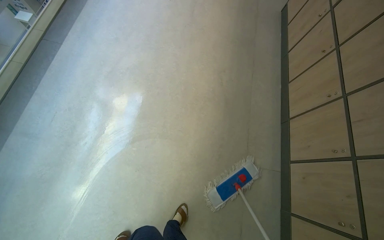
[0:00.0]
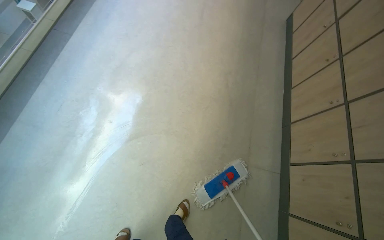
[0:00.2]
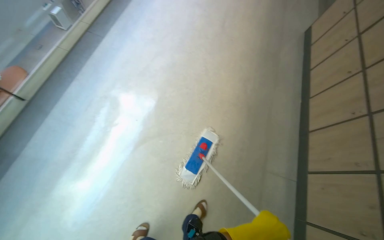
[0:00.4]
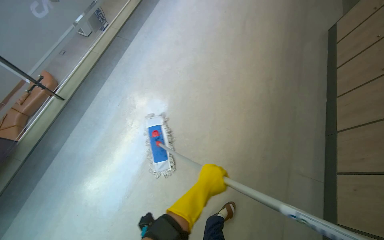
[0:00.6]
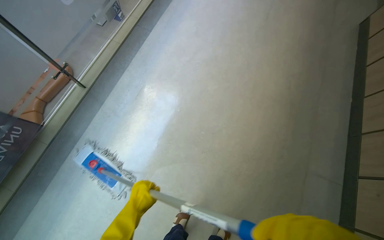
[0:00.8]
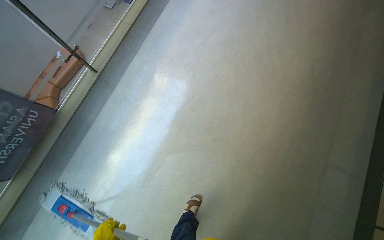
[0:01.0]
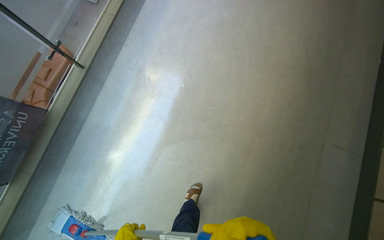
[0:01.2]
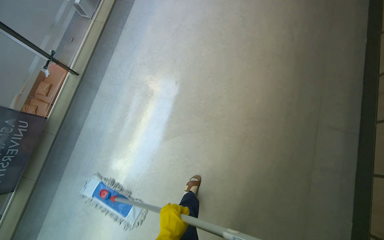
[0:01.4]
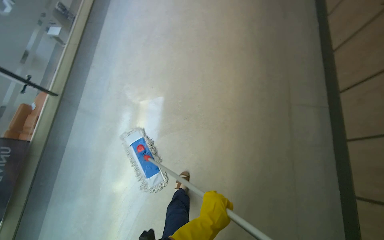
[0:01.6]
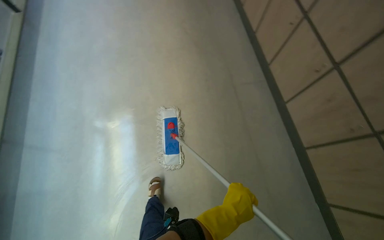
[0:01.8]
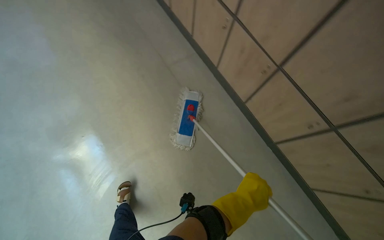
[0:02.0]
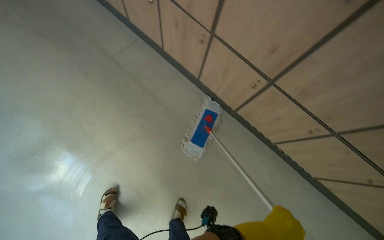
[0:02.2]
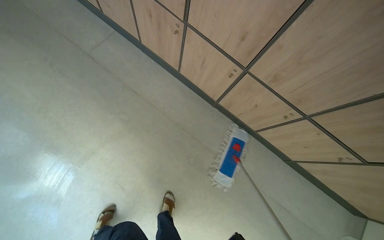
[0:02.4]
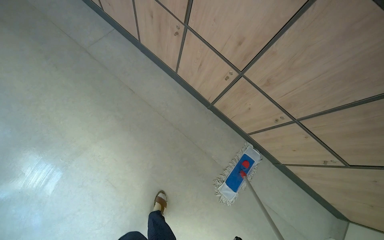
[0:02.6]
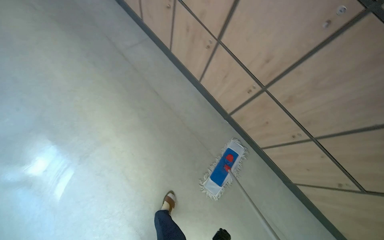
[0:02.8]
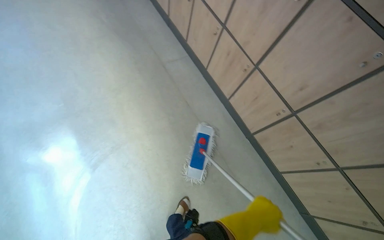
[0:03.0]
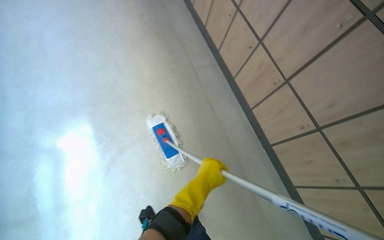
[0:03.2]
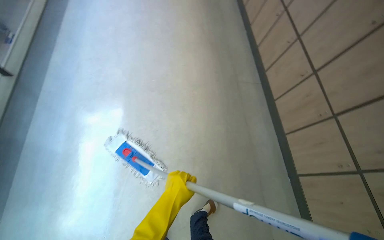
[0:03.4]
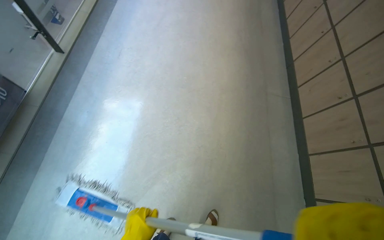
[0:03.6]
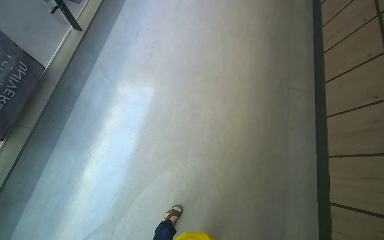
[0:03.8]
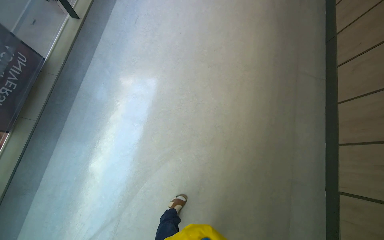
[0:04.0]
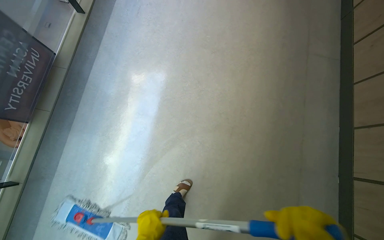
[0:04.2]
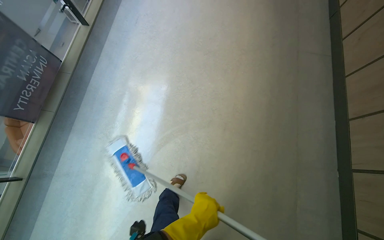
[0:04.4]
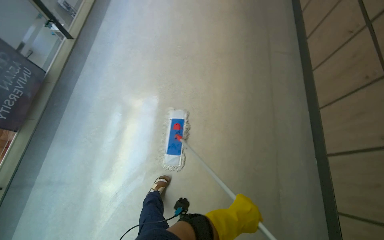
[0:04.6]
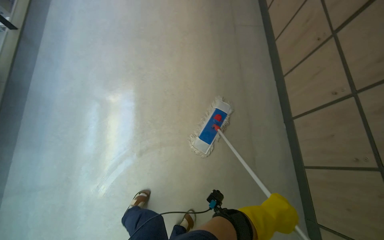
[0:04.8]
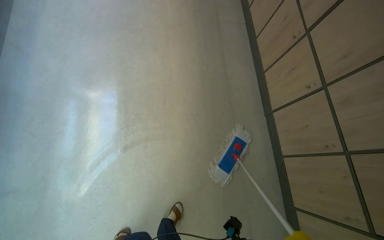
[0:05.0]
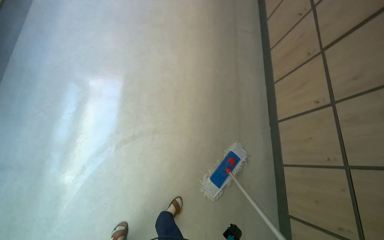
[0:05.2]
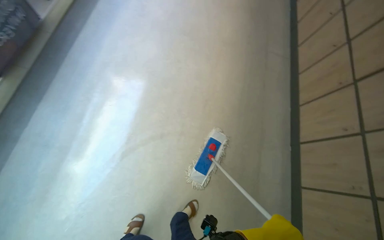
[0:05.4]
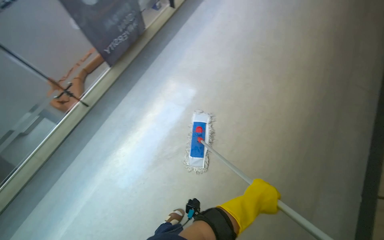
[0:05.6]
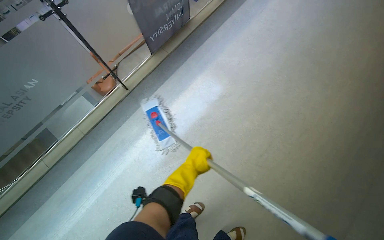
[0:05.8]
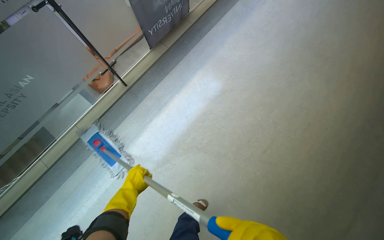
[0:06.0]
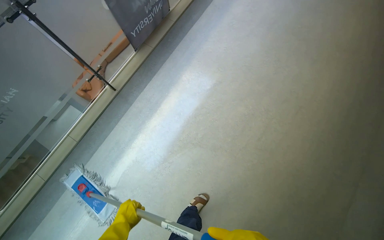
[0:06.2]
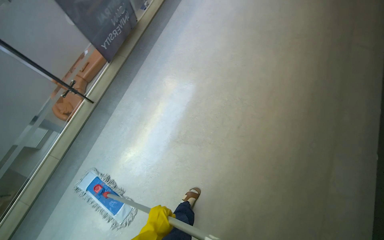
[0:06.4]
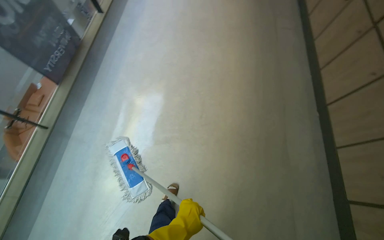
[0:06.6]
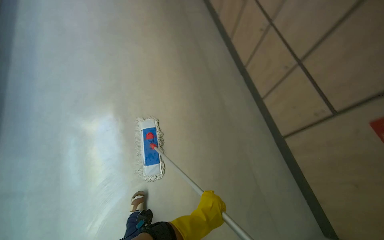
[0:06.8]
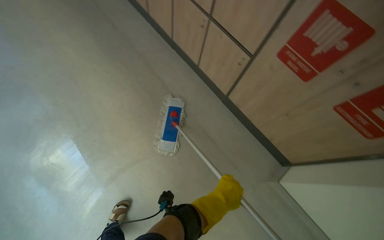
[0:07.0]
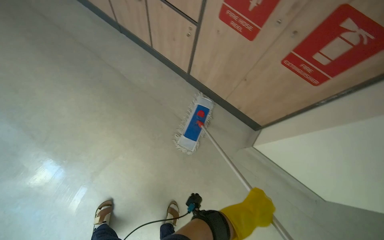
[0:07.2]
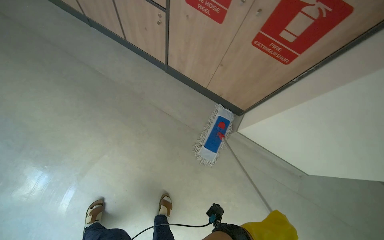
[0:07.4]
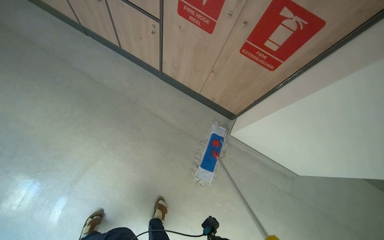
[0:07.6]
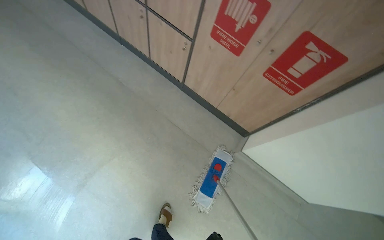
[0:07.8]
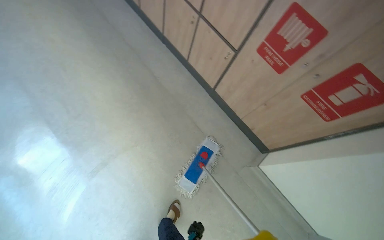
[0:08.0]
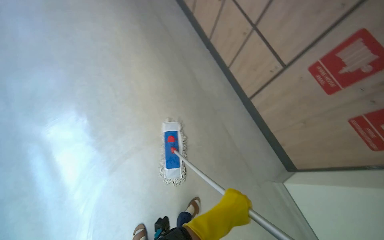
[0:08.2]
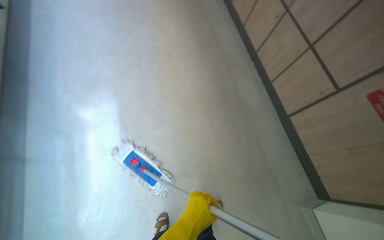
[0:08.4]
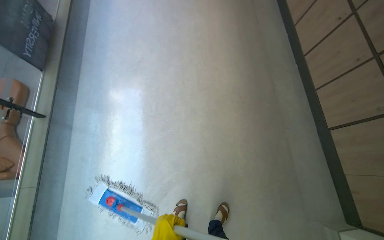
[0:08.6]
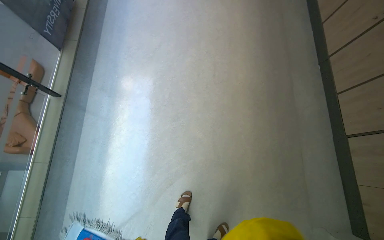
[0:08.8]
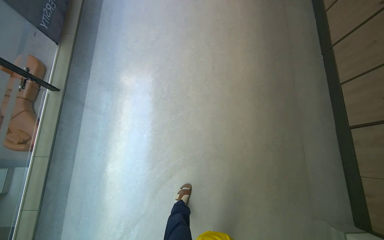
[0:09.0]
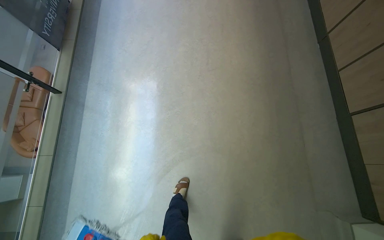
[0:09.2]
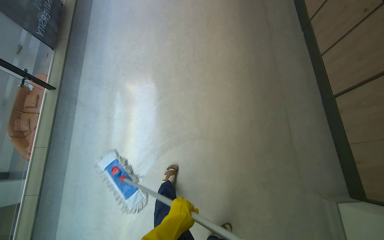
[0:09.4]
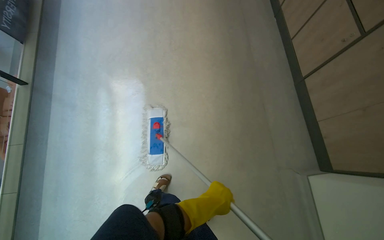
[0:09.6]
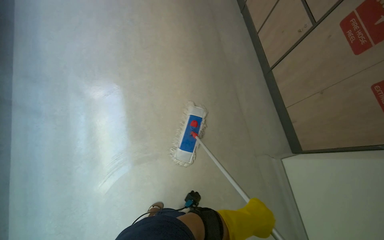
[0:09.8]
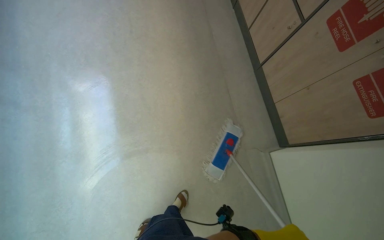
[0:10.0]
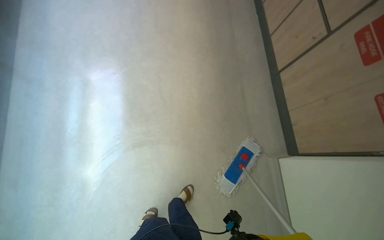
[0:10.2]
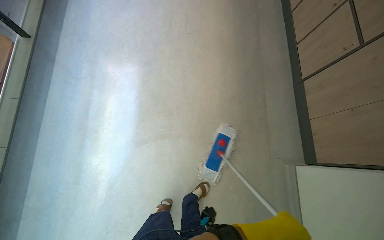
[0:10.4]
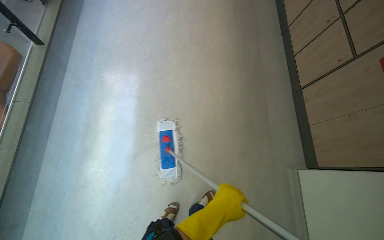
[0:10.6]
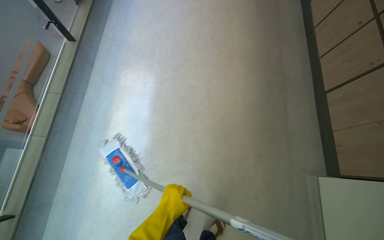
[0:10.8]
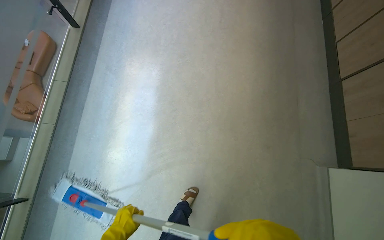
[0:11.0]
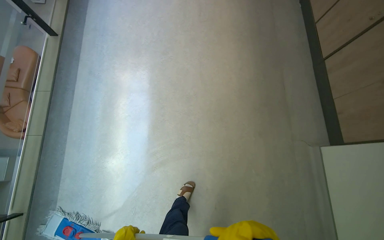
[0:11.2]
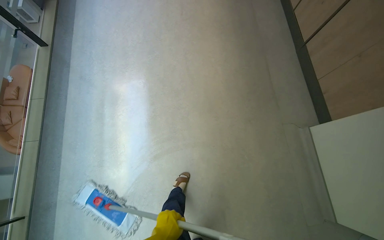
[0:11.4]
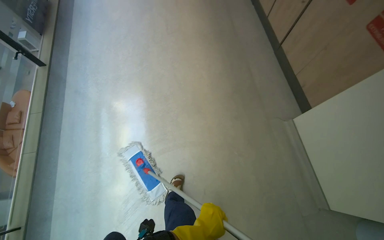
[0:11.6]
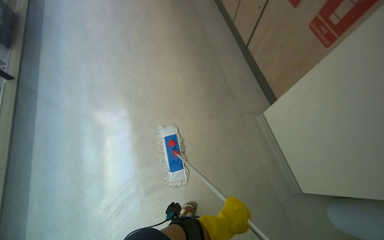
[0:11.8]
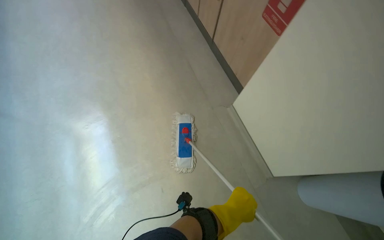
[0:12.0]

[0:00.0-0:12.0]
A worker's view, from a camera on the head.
Job: mopping floor.
The whole recording: Mopping hallway floor. The worker mops the hallway floor, periodically wringing out the mop head in the bucket.
0:00.0 to 0:01.6: The wearer moves roughly 50 cm.
0:01.6 to 0:03.0: The head travels about 40 cm. The wearer's head swings roughly 45 degrees to the right.
0:03.0 to 0:04.4: The wearer's head swings about 45 degrees to the left.
0:06.0 to 0:07.6: The camera is carried approximately 90 cm. The wearer's head swings about 85 degrees to the right.
0:07.6 to 0:09.0: The head travels some 70 cm. The wearer's head swings approximately 65 degrees to the left.
0:09.0 to 0:10.4: The camera is carried approximately 50 cm.
0:10.4 to 0:12.0: The camera is carried approximately 60 cm.

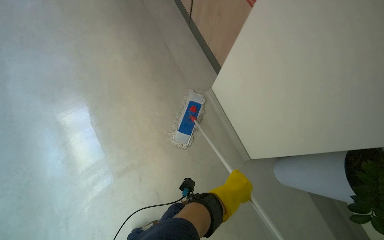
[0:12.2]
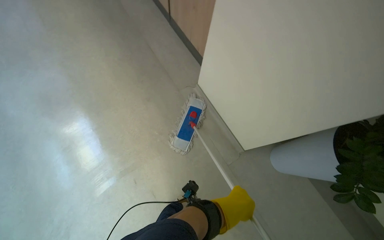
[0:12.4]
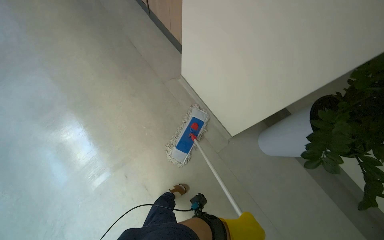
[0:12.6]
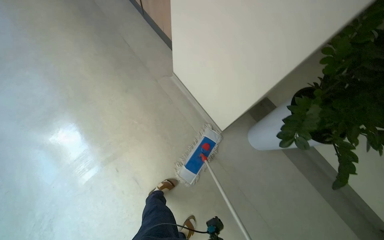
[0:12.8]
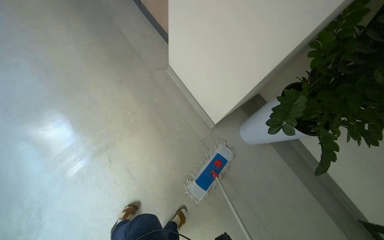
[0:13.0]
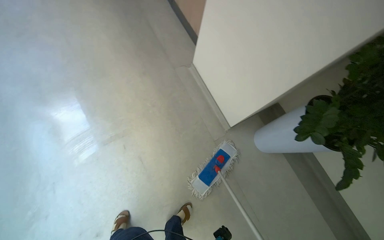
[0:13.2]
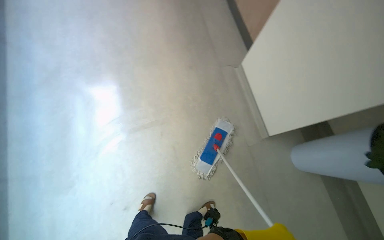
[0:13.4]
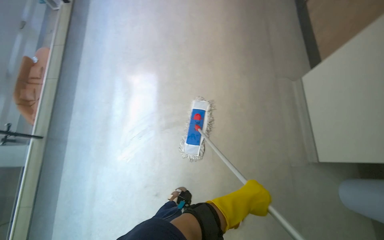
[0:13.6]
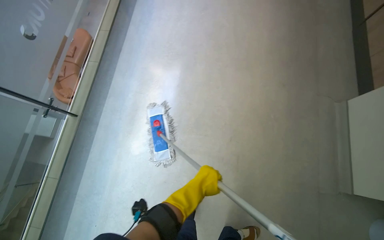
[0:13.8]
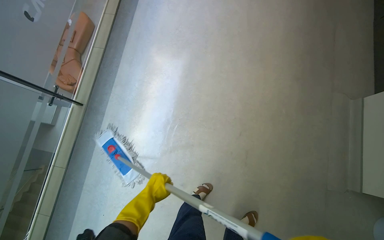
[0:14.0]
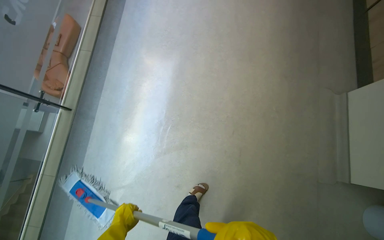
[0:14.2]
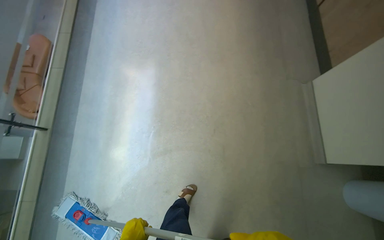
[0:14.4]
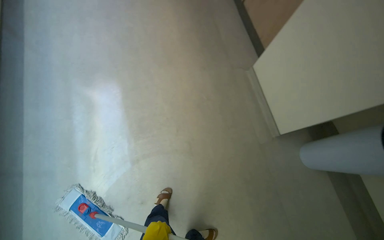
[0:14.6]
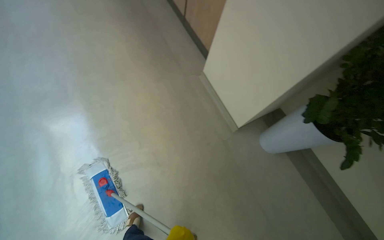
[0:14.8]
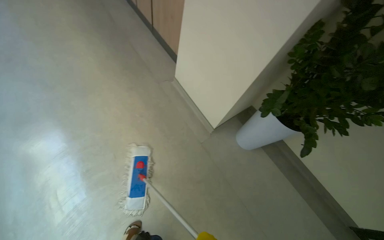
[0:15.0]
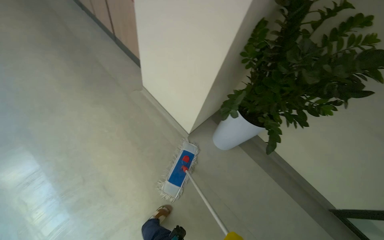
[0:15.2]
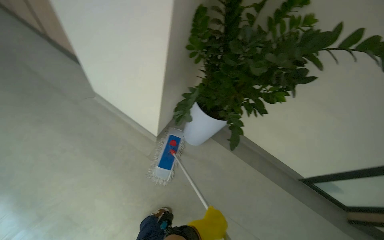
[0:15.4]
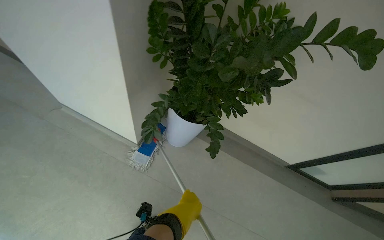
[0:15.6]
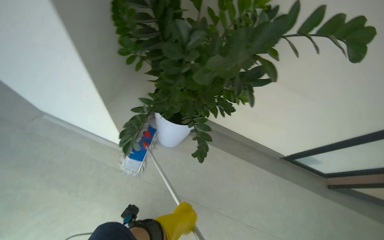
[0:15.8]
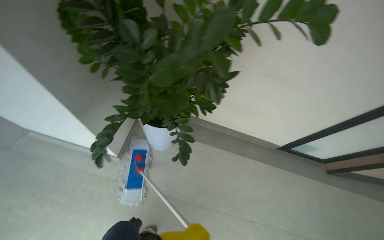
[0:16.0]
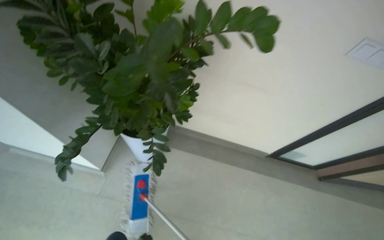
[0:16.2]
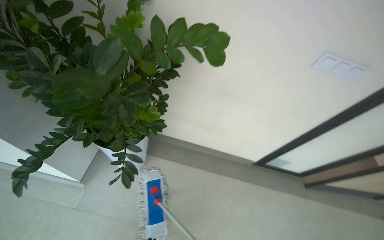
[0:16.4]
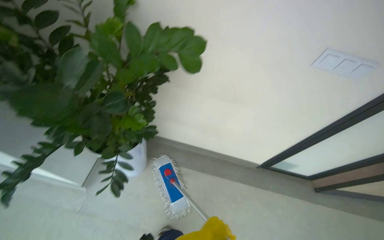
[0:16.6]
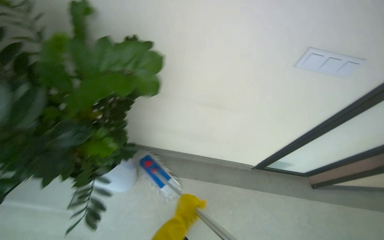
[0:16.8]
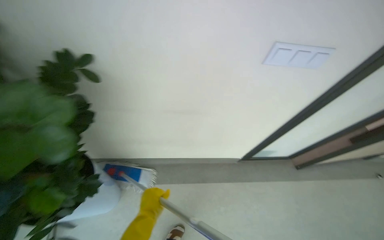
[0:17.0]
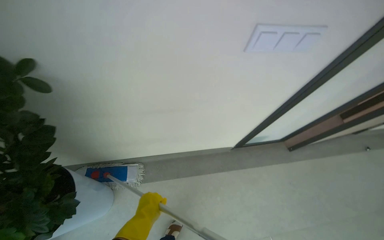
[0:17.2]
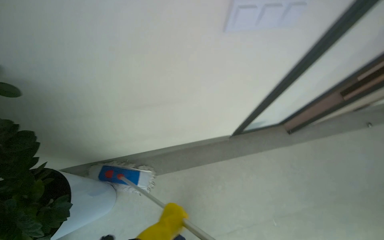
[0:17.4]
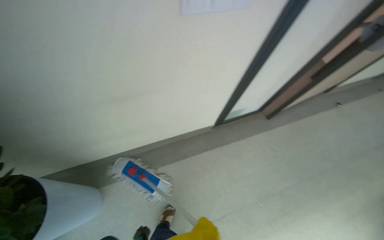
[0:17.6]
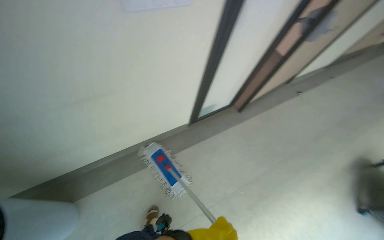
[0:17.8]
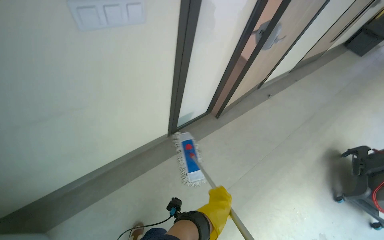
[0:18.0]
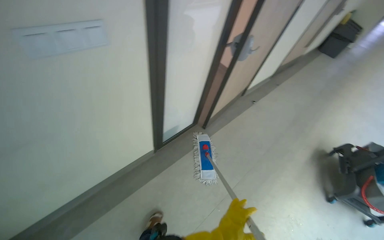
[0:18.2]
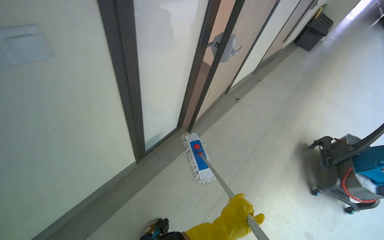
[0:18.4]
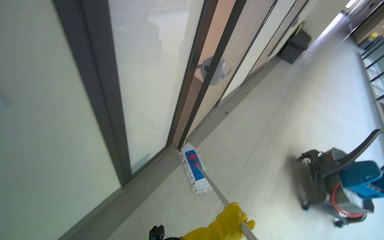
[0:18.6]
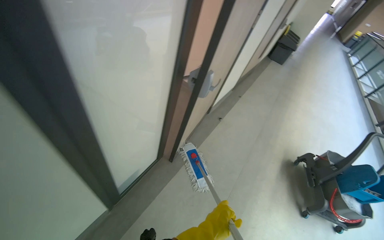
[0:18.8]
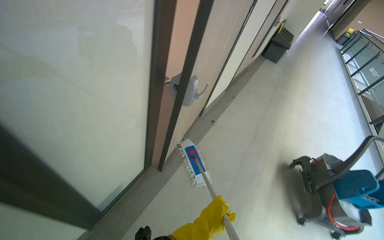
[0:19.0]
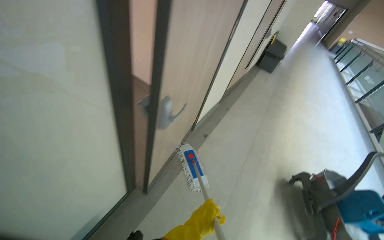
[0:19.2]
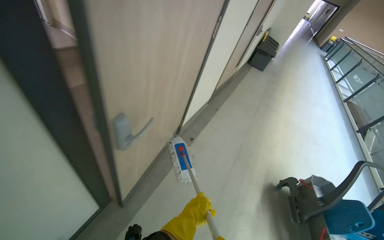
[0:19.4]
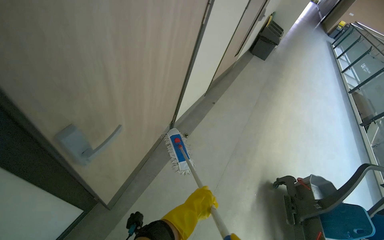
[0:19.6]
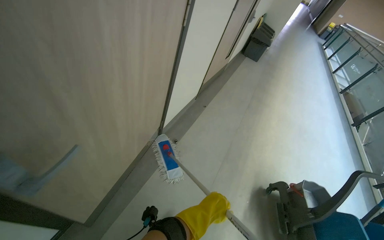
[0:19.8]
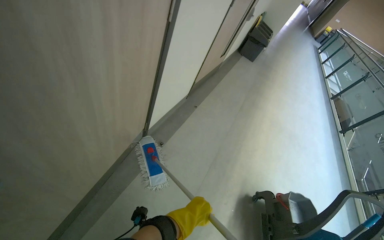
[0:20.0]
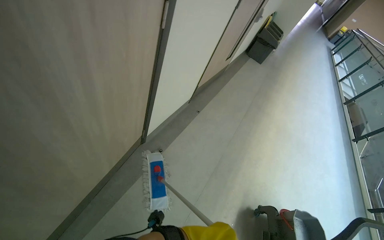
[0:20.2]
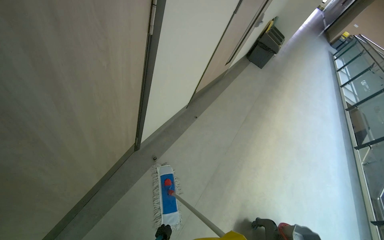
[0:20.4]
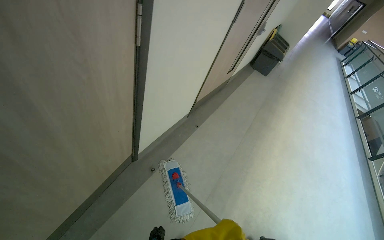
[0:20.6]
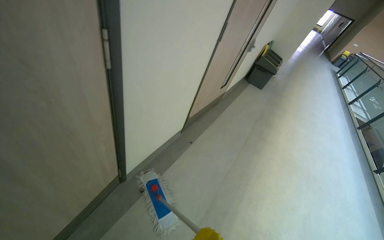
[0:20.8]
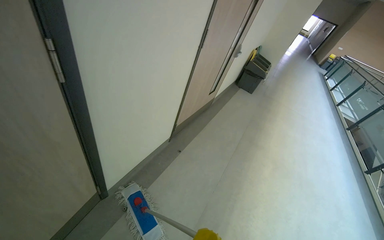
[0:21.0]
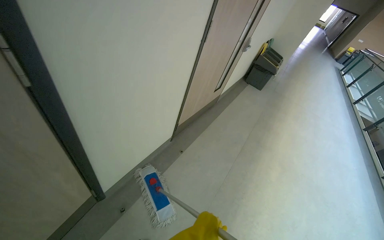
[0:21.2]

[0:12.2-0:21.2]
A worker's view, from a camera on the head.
Job: mopping floor.
The whole recording: Mopping hallway floor. The worker mops the hallway floor, periodically wringing out the mop head in the bucket.
0:13.8 to 0:15.2: The camera is carried some 70 cm. The head turns to the right by roughly 40 degrees.
0:15.2 to 0:16.6: The wearer moves some 70 cm. The head rotates roughly 35 degrees to the right.
0:16.6 to 0:18.2: The camera travels roughly 50 cm. The wearer's head swings some 55 degrees to the right.
0:18.2 to 0:19.8: The camera travels some 1 m. The head turns to the right by about 20 degrees.
0:19.8 to 0:21.2: The camera is carried about 80 cm.
